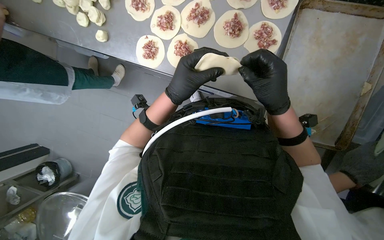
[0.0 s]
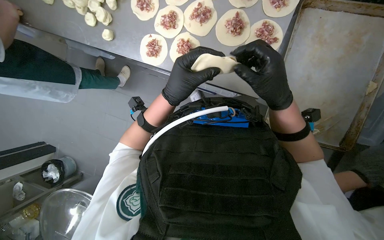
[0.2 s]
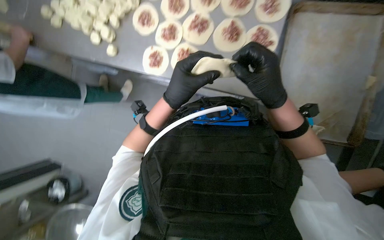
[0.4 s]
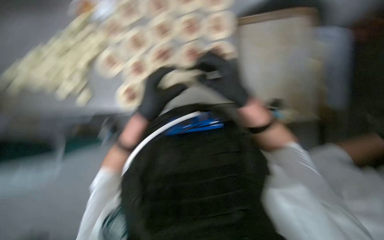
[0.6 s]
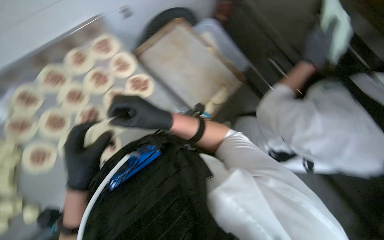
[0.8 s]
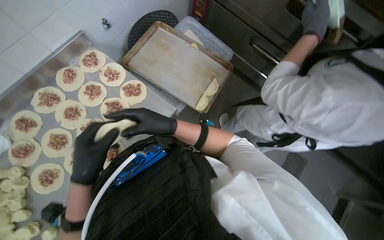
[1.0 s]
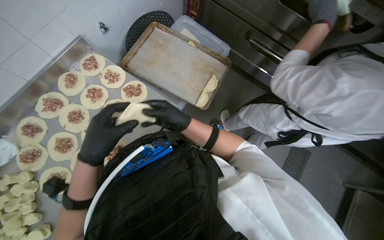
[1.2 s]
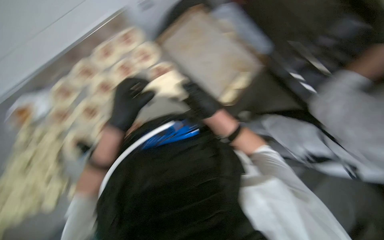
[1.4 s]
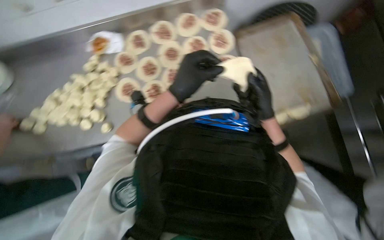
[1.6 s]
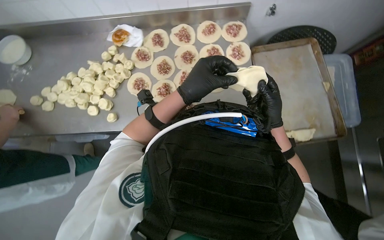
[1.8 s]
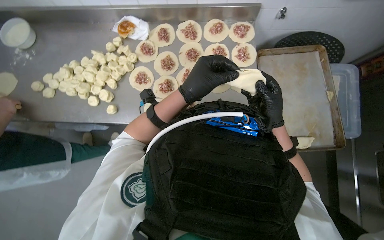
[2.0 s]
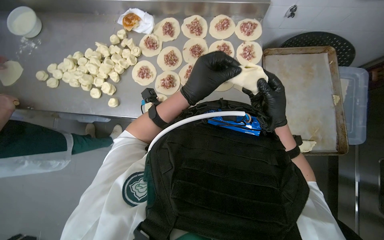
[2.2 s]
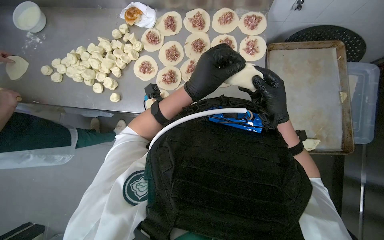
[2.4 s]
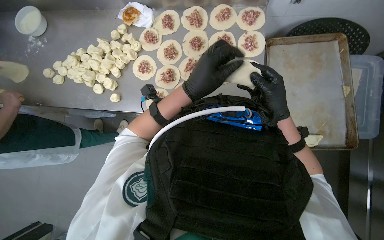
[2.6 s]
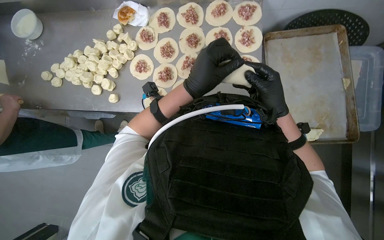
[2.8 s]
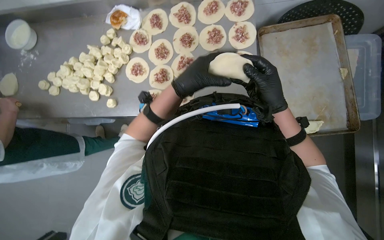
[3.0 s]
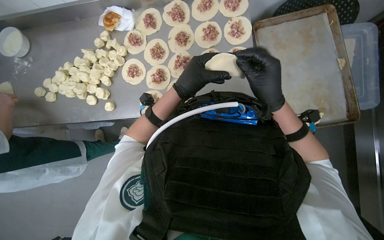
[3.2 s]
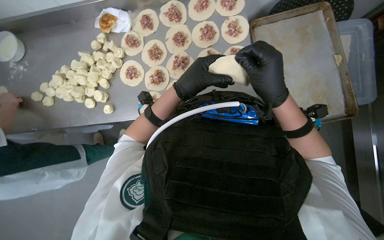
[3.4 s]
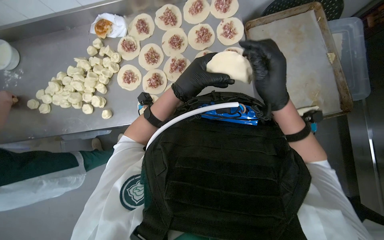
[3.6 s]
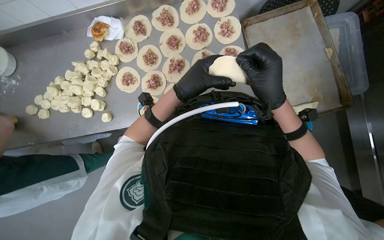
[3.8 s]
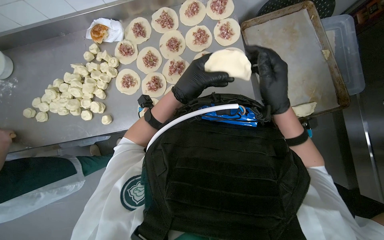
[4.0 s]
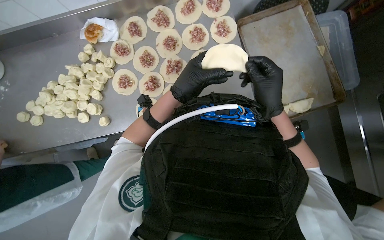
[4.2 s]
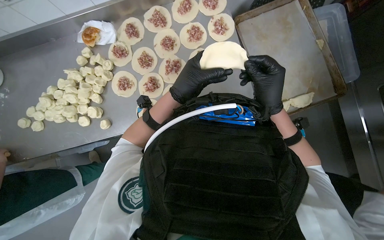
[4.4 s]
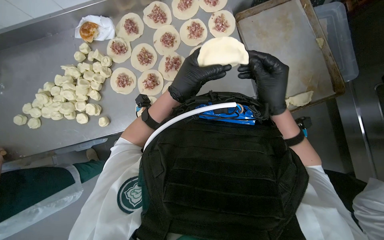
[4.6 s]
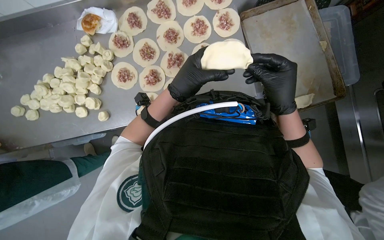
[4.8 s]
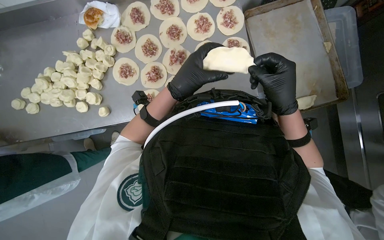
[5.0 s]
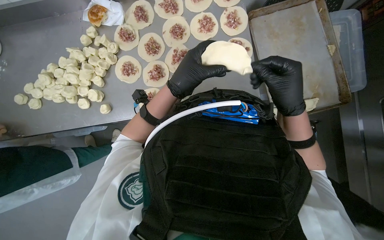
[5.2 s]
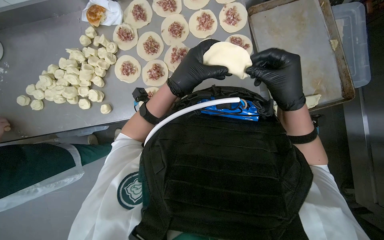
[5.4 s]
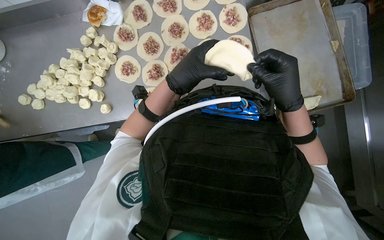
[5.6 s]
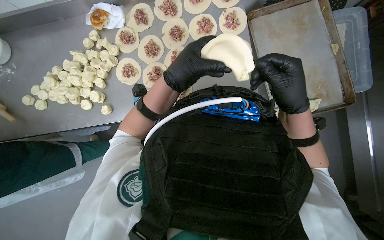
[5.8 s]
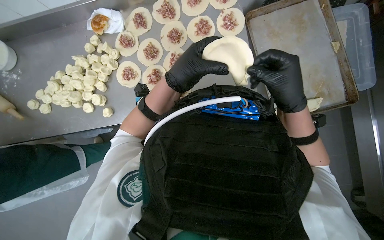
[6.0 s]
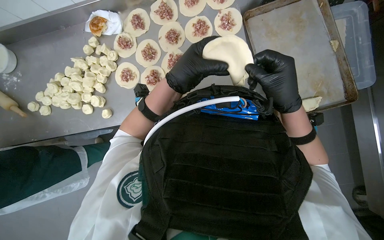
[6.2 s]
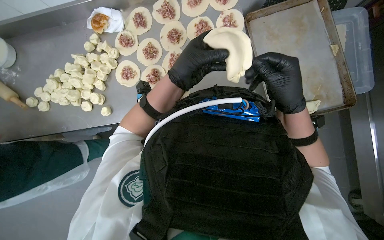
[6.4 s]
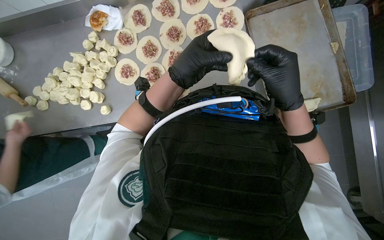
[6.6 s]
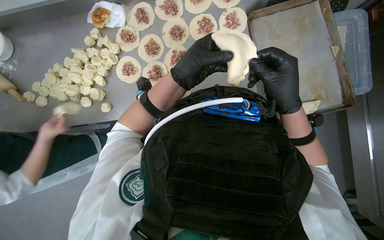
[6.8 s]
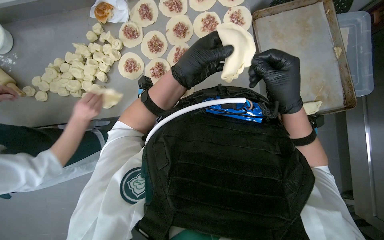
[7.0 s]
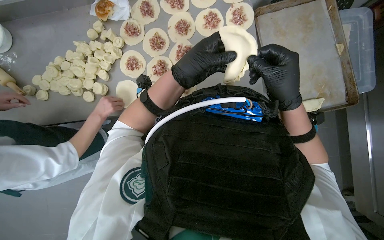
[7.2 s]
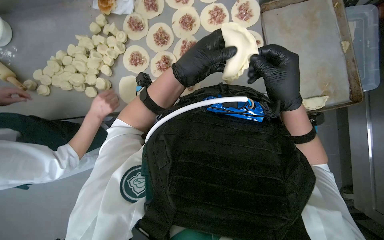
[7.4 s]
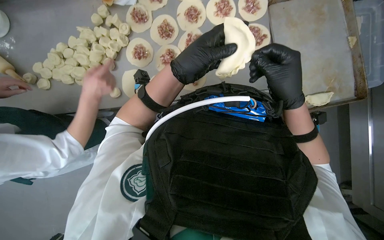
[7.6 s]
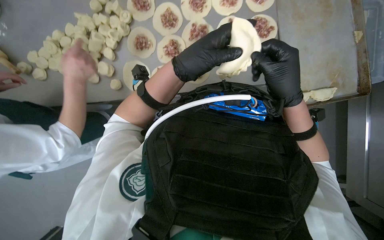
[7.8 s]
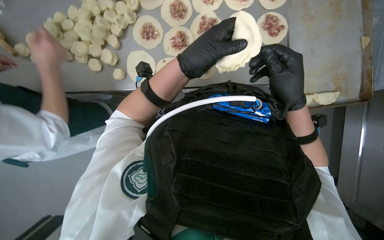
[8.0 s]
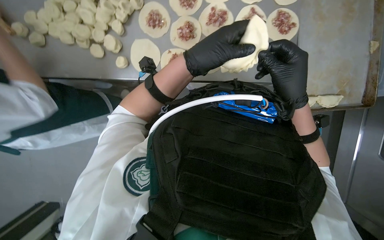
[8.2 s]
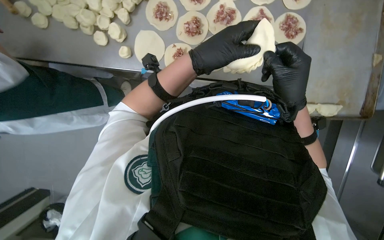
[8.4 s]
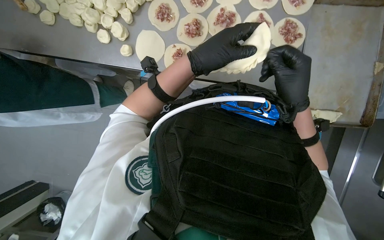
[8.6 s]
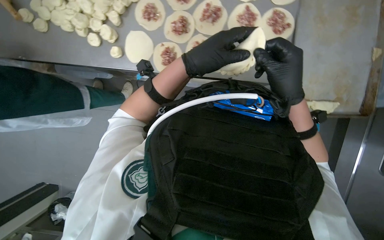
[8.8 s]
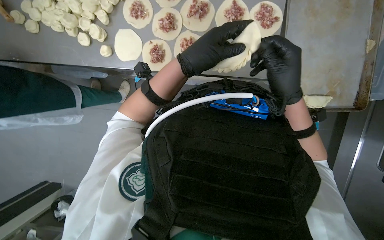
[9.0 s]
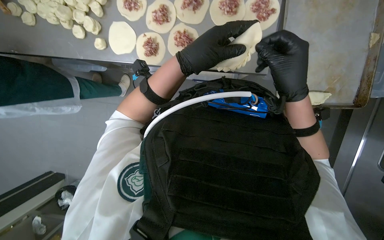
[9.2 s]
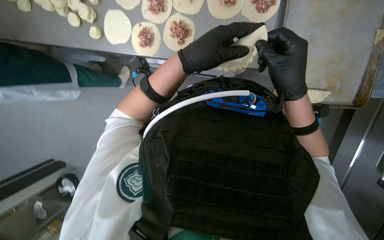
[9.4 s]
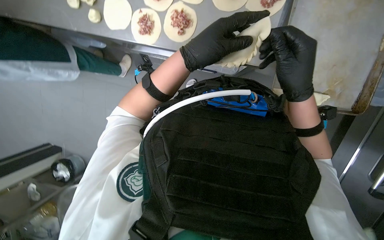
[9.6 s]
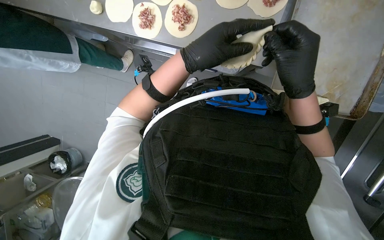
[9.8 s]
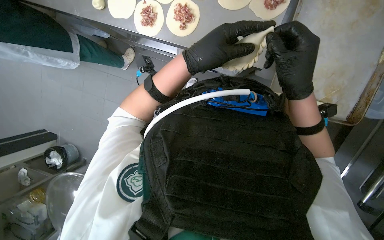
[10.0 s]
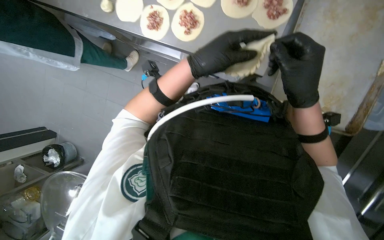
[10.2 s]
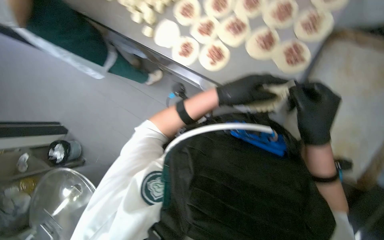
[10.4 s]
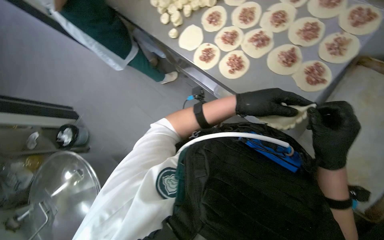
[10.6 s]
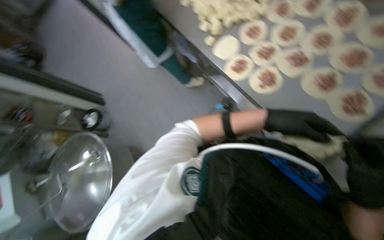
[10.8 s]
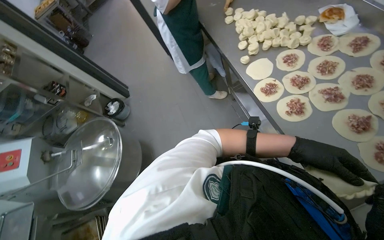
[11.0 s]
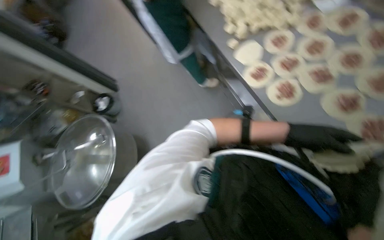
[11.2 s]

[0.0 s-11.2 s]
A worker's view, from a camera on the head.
Job: preparing food.
The whole recording: Preparing meat-filled dough. The worker fills dough circles with meat and seals their edges.
0.0 to 1.6 s: The camera pitches upward, by roughly 15 degrees. The left hand moves approximately 15 cm to the left and comes back. Meanwhile the right hand is displaced farther from the camera by about 15 cm, and goes to the left and returns, some 20 cm each way.
3.2 to 6.4 s: The hands stay close to where they were, moving slightly.
8.0 to 9.6 s: The view tips downward by roughly 15 degrees.
9.6 to 11.2 s: The head turns to the left by some 45 degrees.

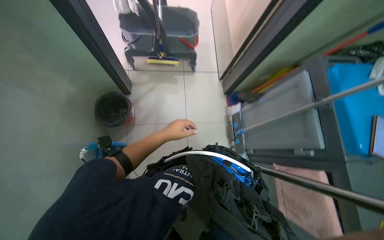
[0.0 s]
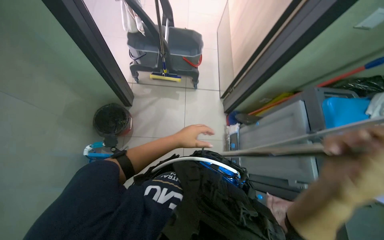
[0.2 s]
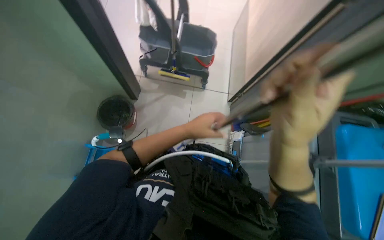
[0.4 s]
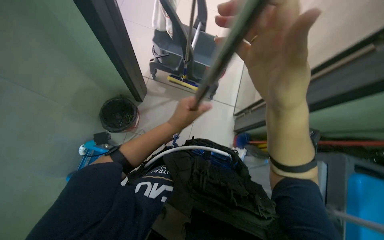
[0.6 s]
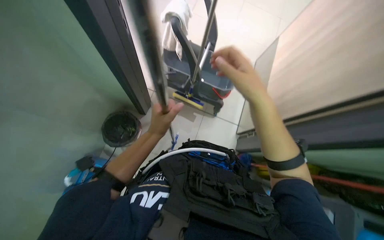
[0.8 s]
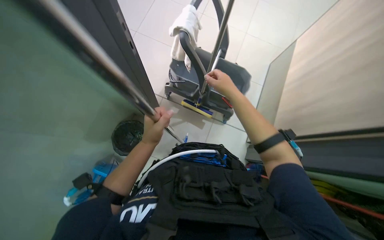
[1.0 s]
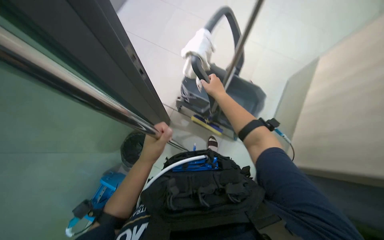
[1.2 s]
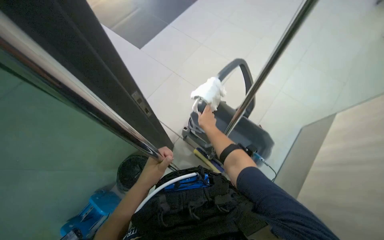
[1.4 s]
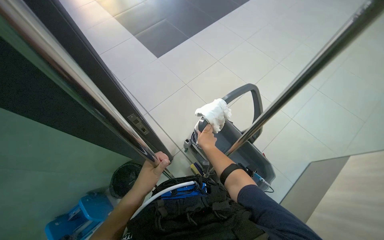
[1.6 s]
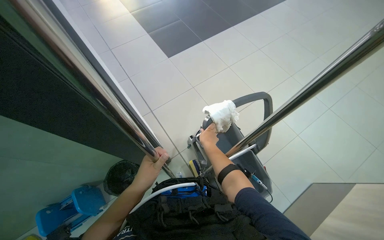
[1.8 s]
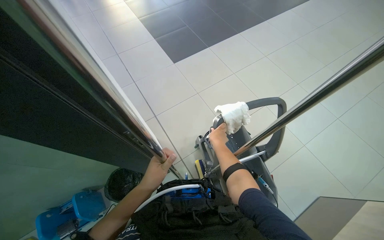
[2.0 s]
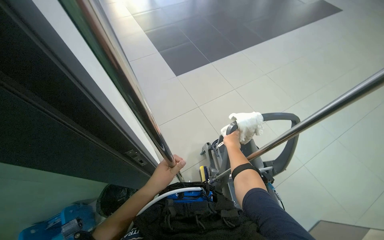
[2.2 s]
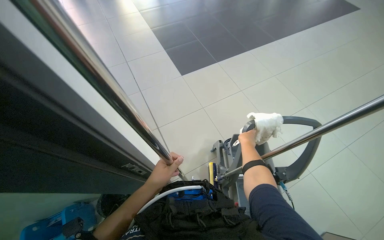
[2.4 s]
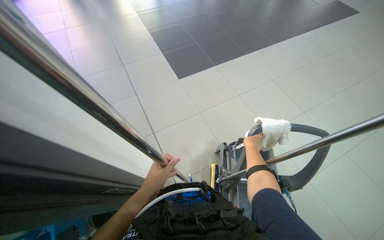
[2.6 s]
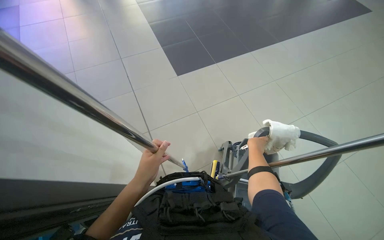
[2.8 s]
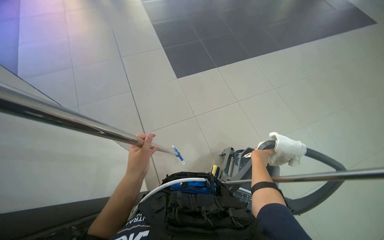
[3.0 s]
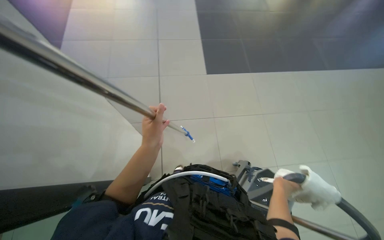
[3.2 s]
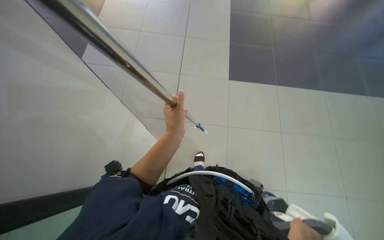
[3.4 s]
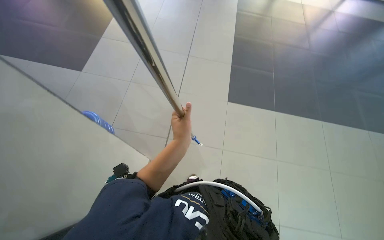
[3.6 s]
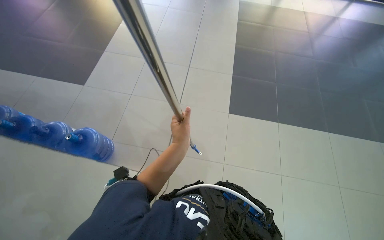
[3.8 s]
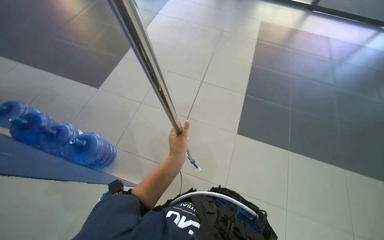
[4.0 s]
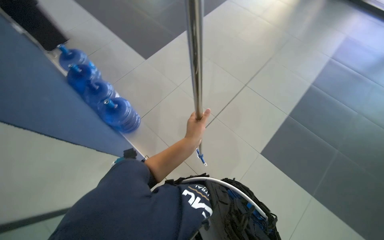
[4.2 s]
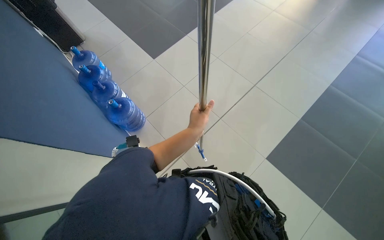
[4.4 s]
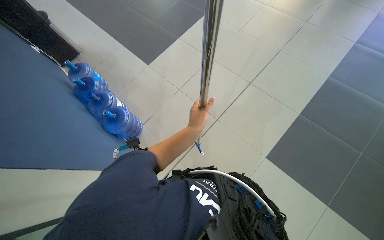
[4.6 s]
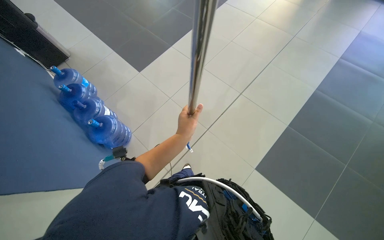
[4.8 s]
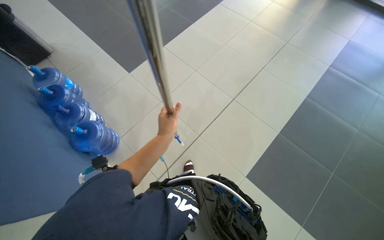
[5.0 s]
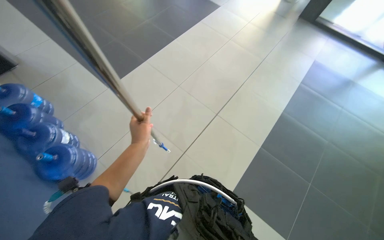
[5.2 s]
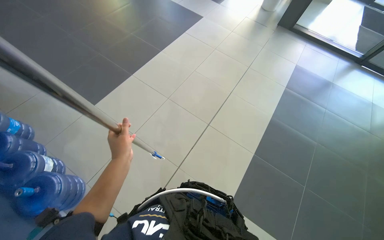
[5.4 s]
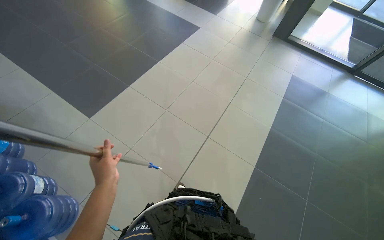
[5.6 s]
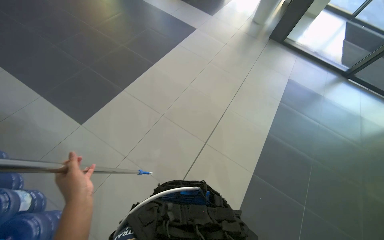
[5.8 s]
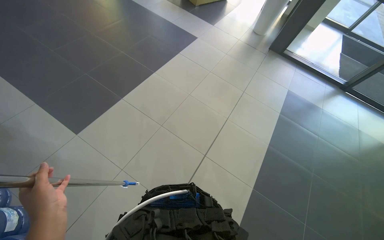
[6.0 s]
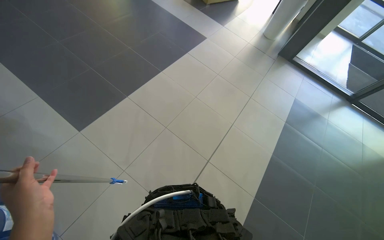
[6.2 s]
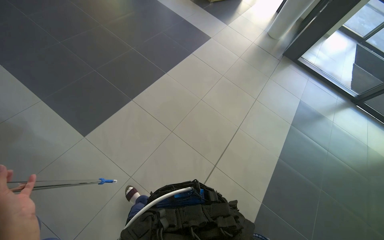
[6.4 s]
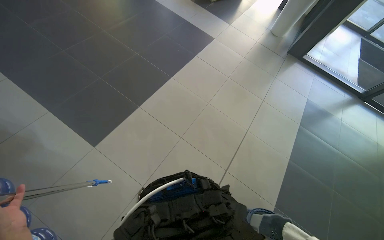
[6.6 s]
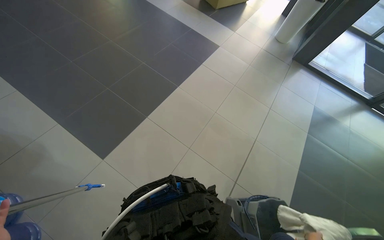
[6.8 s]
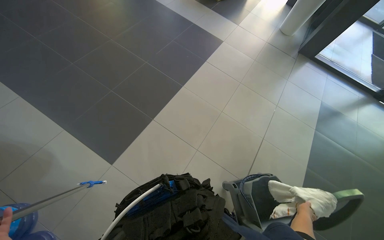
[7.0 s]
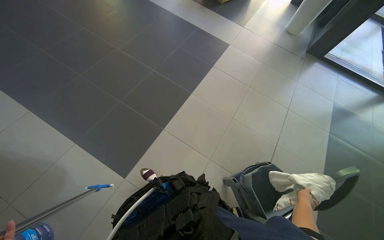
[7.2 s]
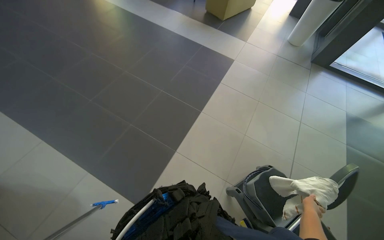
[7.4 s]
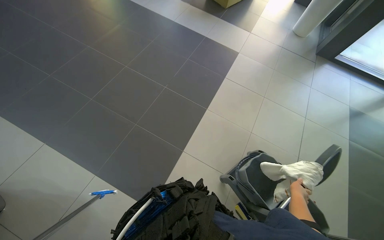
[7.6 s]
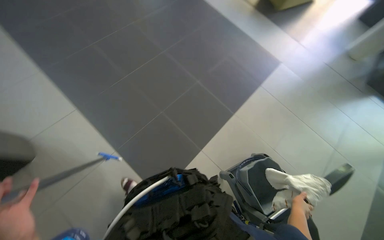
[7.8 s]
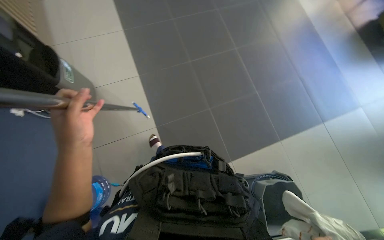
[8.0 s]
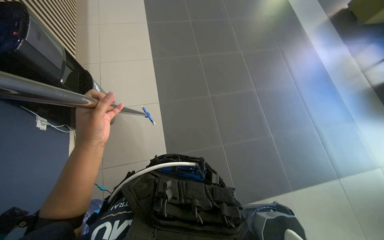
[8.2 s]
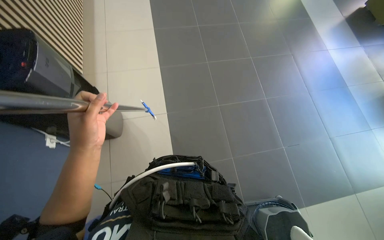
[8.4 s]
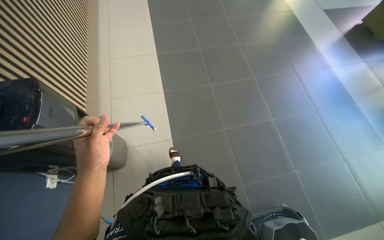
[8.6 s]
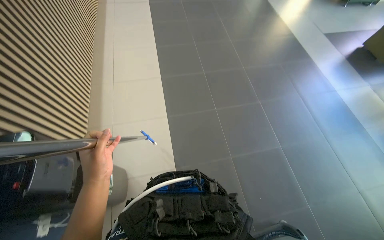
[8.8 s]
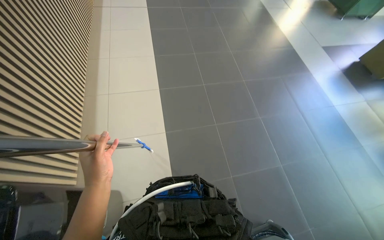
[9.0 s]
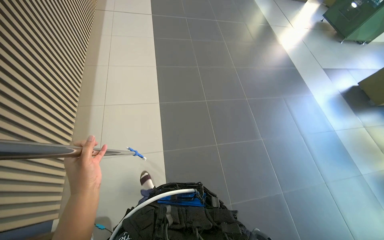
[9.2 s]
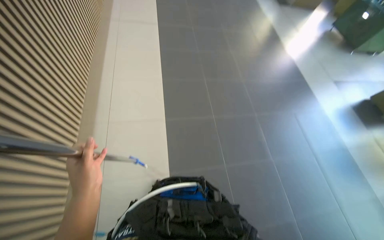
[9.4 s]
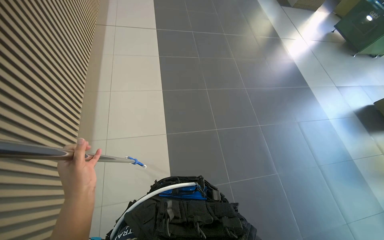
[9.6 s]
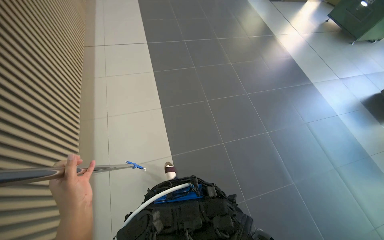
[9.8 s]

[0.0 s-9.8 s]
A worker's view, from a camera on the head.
Job: preparing cleaning supplies.
The whole recording: Transporting cleaning supplies. The worker pushes the cleaning cart with supplies through a hallway.
0.0 to 1.4 s: The wearer moves approximately 40 cm. The wearer's head swings some 45 degrees to the left. The view tips upward by roughly 25 degrees.
1.4 to 2.8 s: The view tilts about 15 degrees upward. The right hand travels to the right by roughly 10 cm.
2.8 to 4.2 s: The head turns to the left by about 20 degrees. The left hand shifts roughly 10 cm up the picture.
4.2 to 5.6 s: The camera is carried approximately 50 cm.
5.6 to 7.0 s: The camera is carried approximately 70 cm.
7.0 to 8.4 s: The wearer looks roughly 40 degrees further to the left.
